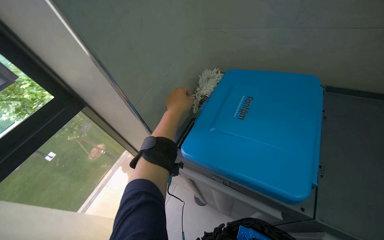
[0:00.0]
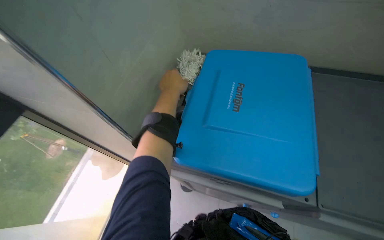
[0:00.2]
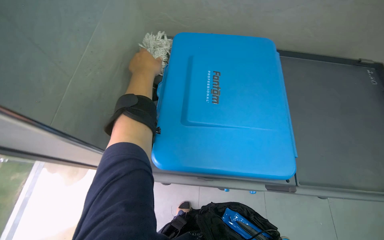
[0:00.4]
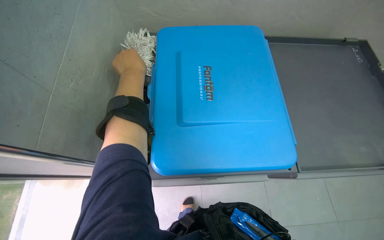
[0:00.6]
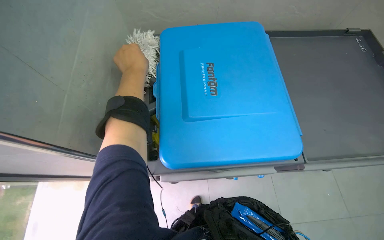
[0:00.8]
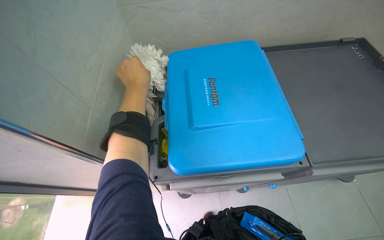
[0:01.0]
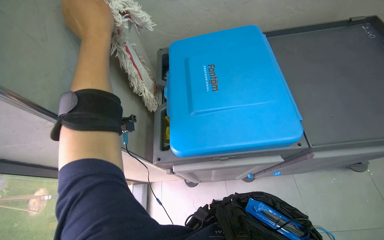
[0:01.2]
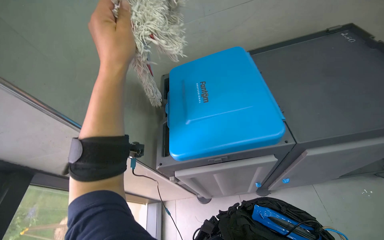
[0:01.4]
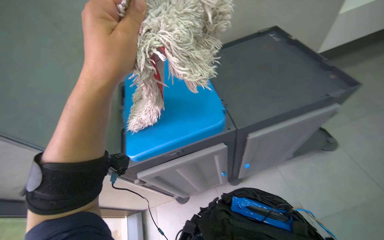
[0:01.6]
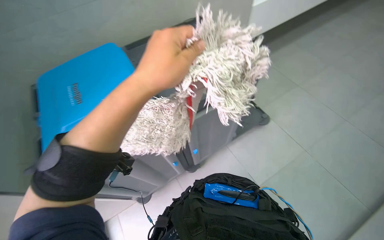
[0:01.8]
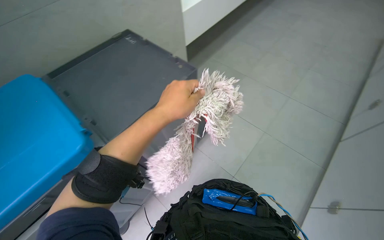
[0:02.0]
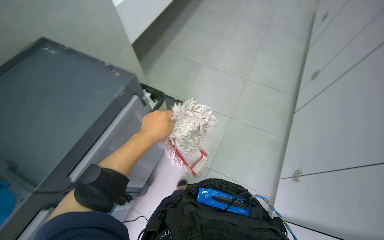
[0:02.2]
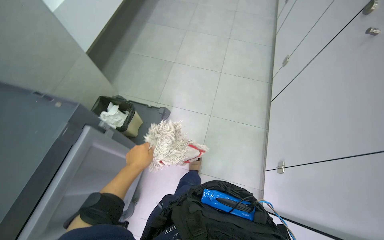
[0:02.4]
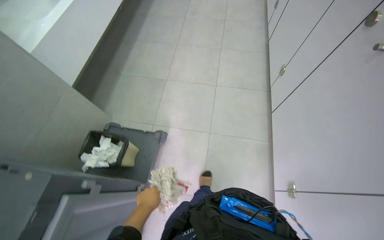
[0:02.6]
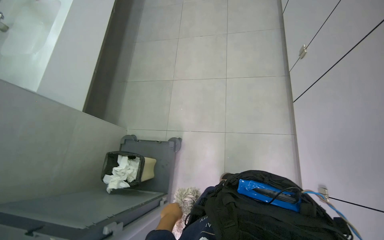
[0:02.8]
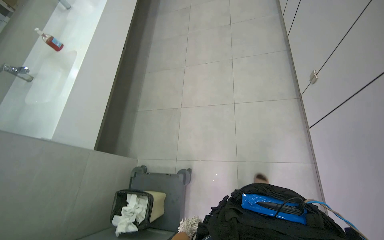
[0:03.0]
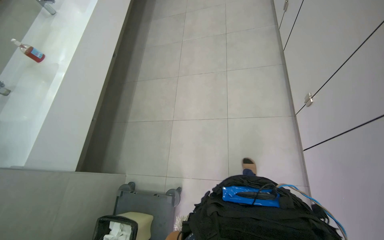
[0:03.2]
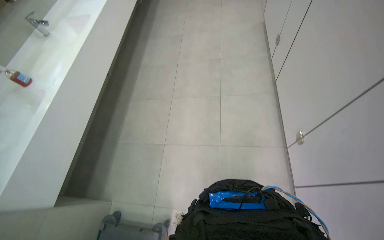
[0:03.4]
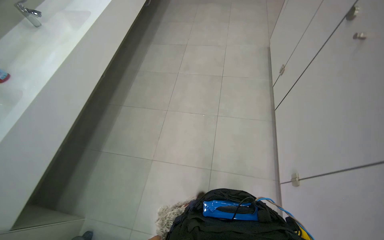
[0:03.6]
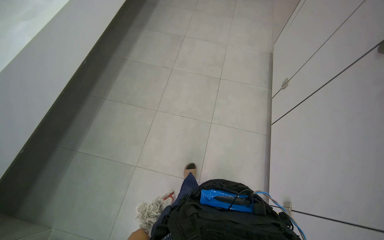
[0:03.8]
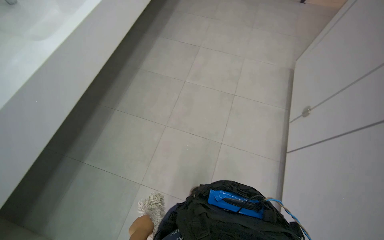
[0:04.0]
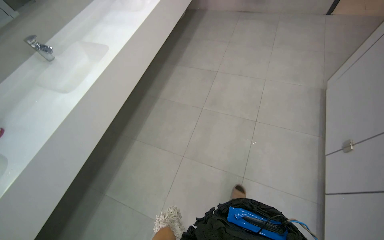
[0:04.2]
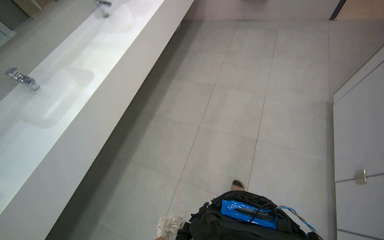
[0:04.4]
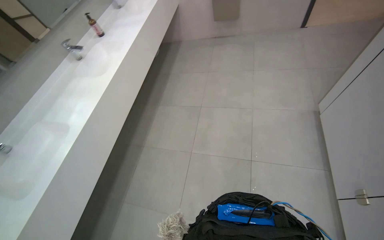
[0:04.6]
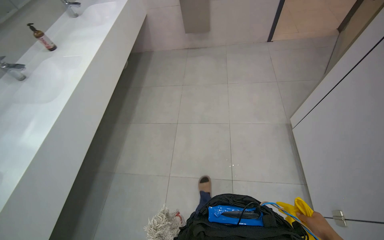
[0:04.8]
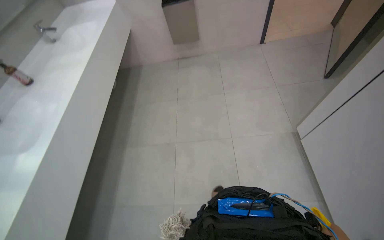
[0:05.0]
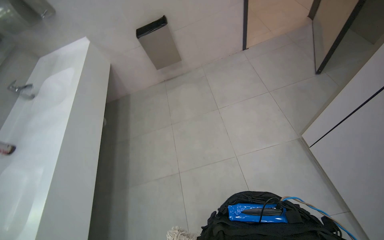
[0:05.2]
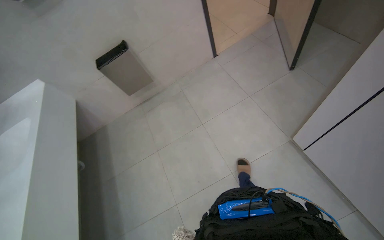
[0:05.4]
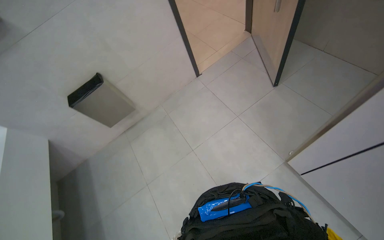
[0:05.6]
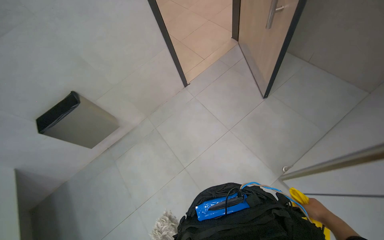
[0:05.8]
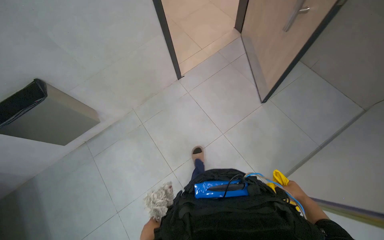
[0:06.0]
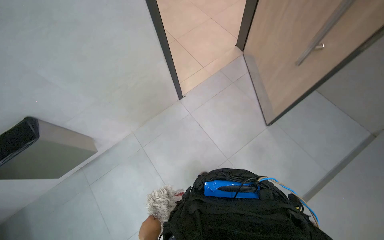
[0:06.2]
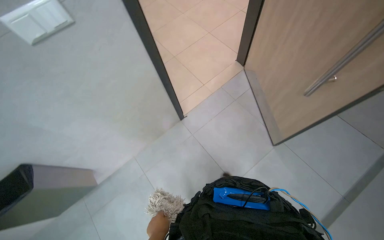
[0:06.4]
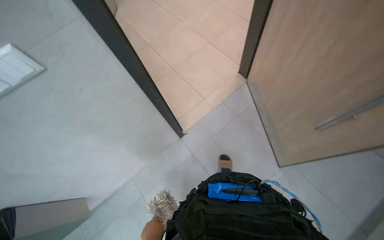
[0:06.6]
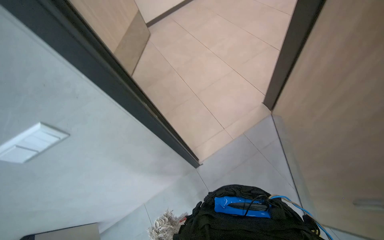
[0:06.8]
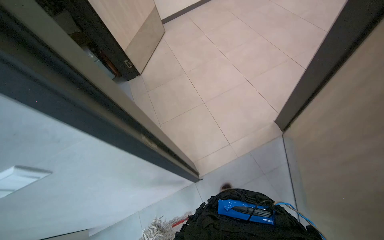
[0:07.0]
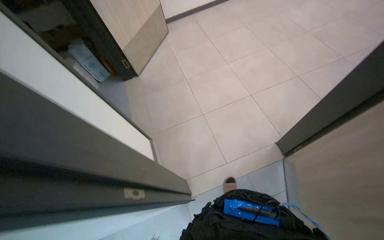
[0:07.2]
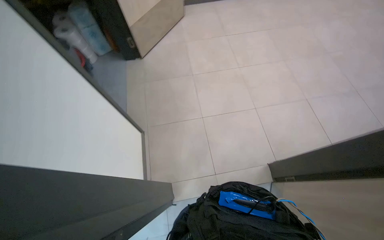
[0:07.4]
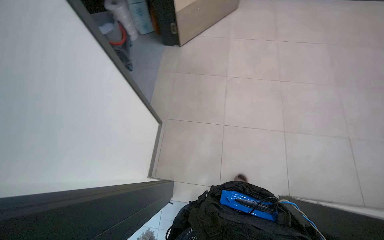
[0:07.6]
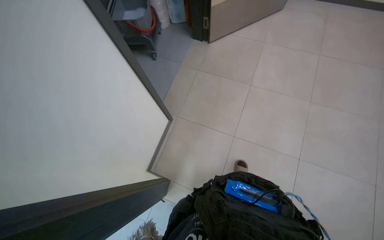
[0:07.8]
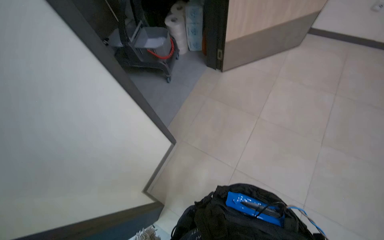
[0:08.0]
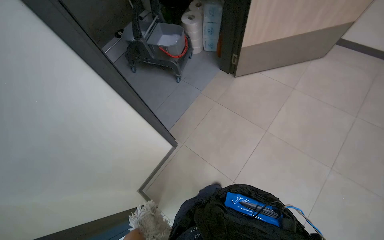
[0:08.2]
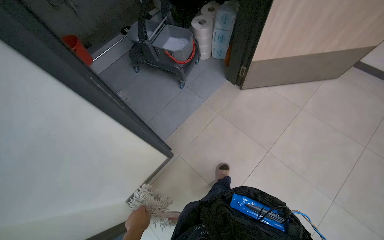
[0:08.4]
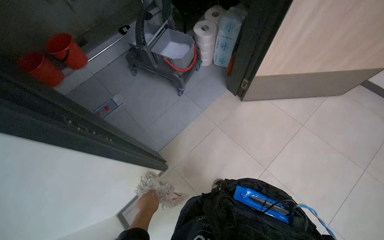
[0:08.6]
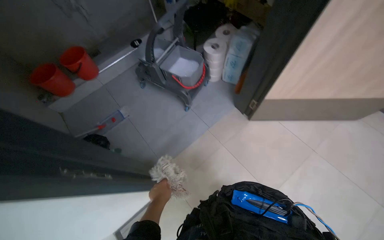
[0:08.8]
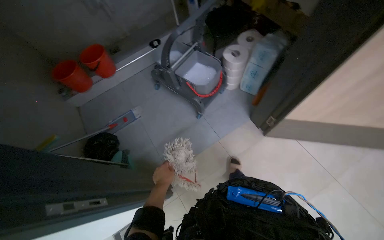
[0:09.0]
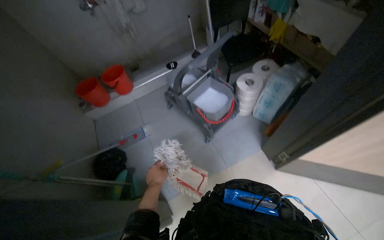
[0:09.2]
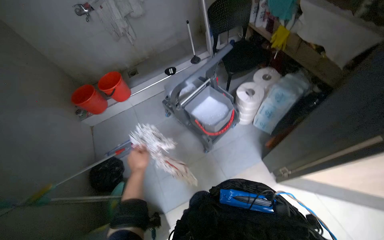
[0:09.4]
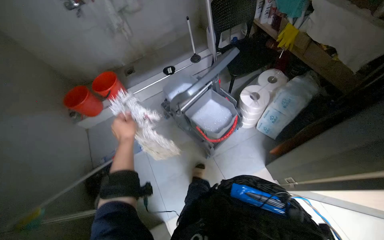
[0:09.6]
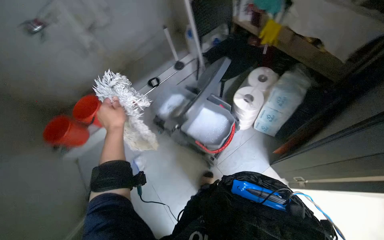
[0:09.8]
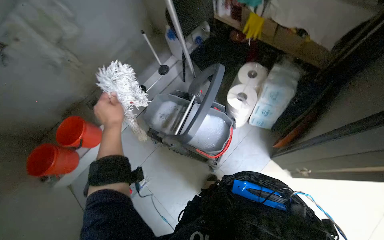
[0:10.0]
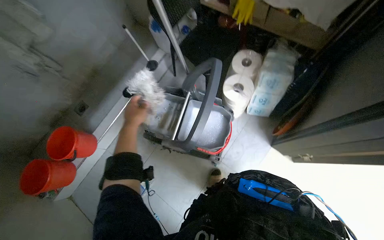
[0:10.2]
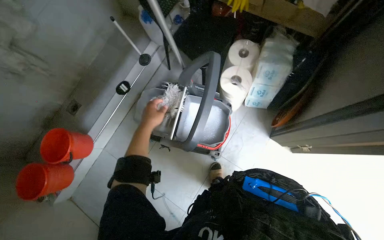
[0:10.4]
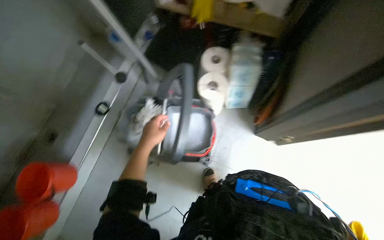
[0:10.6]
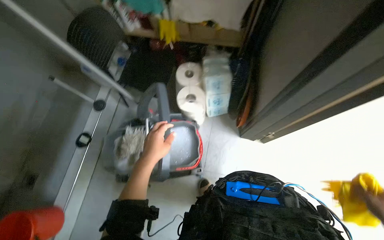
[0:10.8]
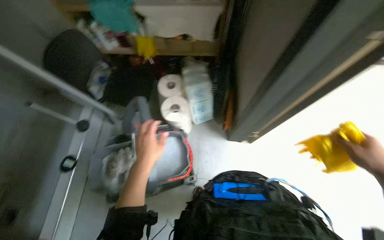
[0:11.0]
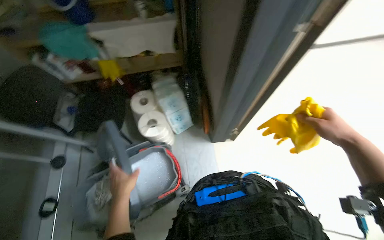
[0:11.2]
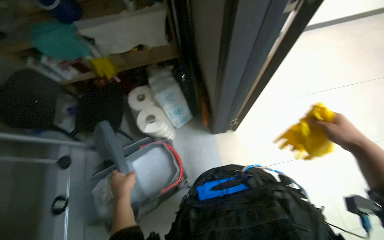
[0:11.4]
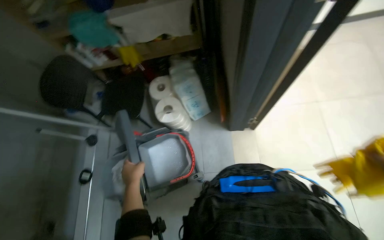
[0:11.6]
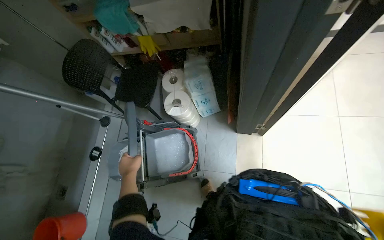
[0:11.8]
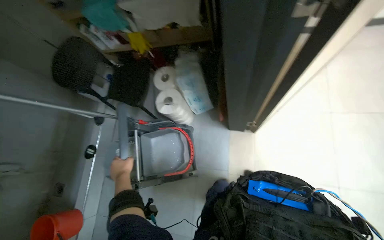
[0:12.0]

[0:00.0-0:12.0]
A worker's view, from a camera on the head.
Job: preparing cleaning supplies.
The whole recording: Preparing cleaning equipment. The worker fills the mop bucket with water, assembles the mop, and moves the cleaning cart.
0:00.0 to 0:01.6: The head rotates roughly 40 degrees to the right.
0:01.6 to 0:03.0: The scene rotates counterclockwise by some 25 degrees.
0:03.0 to 0:04.4: The view tilts roughly 20 degrees upward.
0:04.4 to 0:06.0: The wearer moves some 90 cm. The head turns to the right by approximately 55 degrees. The view tips upward by approximately 20 degrees.
0:06.0 to 0:07.6: The wearer moves roughly 70 cm. The scene rotates clockwise by approximately 50 degrees.
0:07.6 to 0:09.0: The camera is carried some 60 cm. The head rotates some 50 degrees to the left.
0:09.0 to 0:10.4: The wearer moves roughly 50 cm.
0:10.4 to 0:12.0: The scene turns about 30 degrees counterclockwise in the picture.

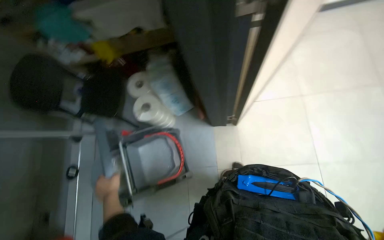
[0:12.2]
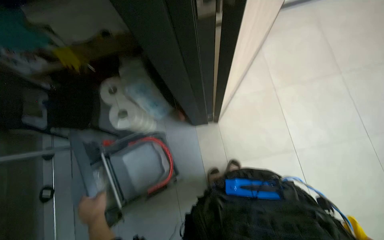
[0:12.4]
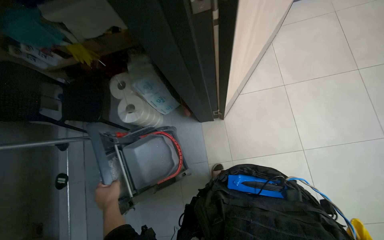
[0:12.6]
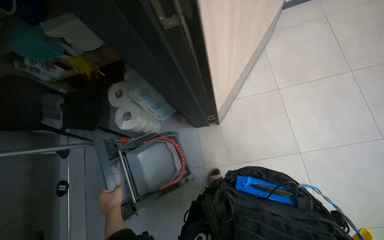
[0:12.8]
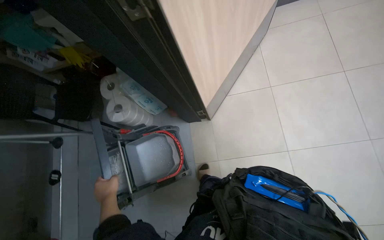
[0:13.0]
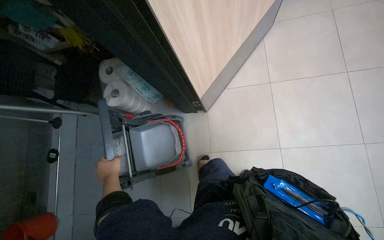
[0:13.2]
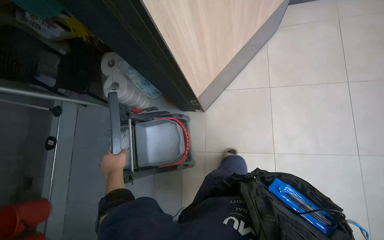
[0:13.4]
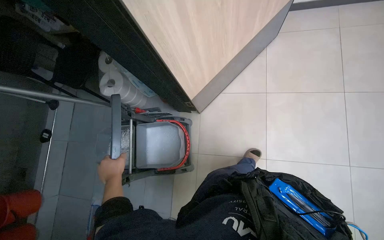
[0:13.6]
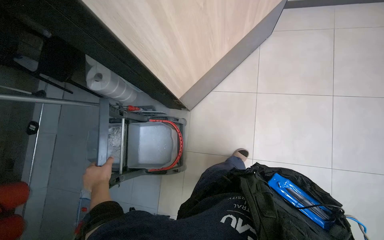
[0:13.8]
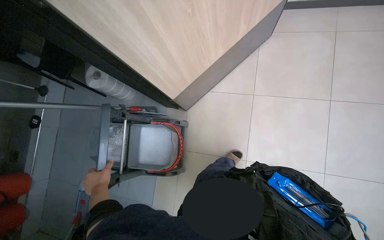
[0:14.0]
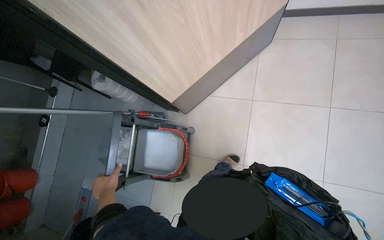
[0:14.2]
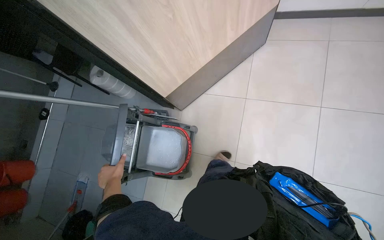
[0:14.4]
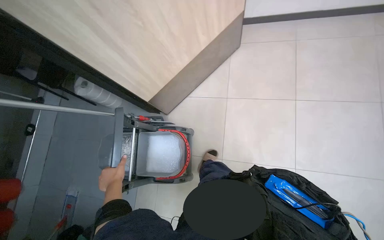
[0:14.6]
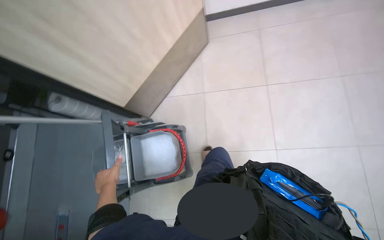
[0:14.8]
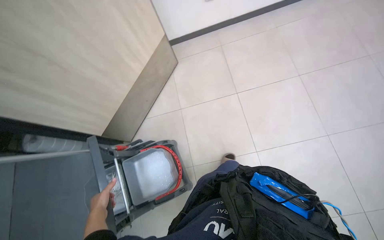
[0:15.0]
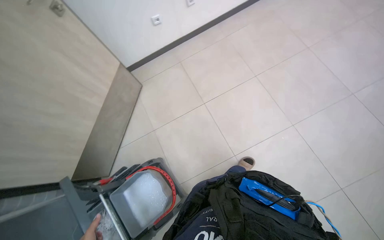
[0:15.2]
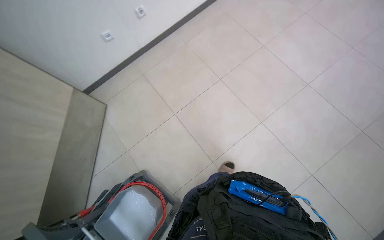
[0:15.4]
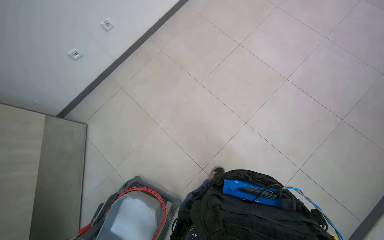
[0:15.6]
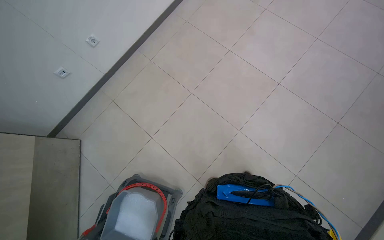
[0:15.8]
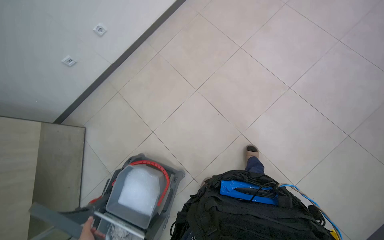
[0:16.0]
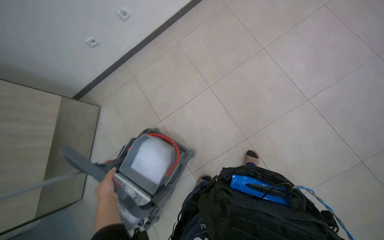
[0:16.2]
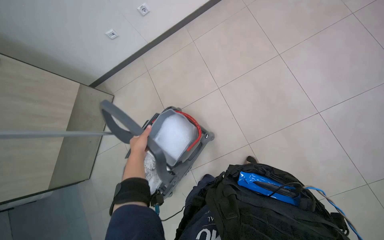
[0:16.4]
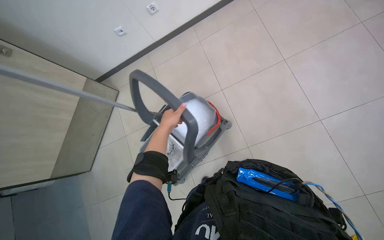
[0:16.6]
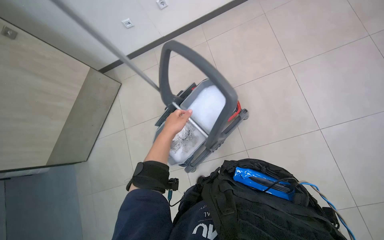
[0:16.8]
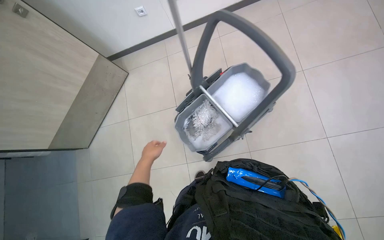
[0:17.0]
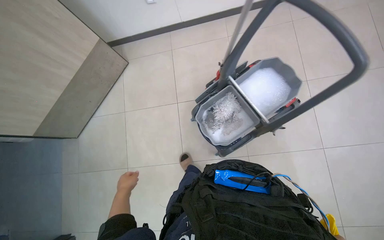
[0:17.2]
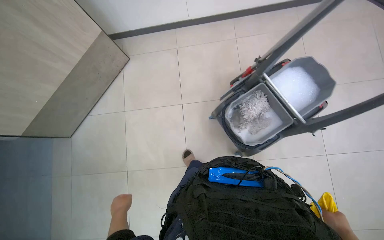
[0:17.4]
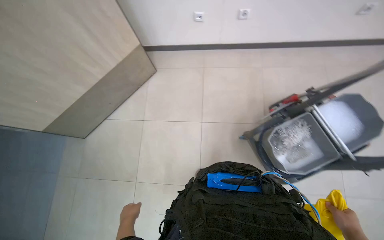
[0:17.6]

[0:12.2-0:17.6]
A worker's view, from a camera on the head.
Job: preparing cleaning supplies.
The whole recording: Preparing cleaning equipment. The worker fills the mop bucket with water, assembles the mop, and moves the cleaning cart.
0:13.6 to 0:15.0: The wearer looks about 20 degrees further to the right.
0:15.0 to 0:16.2: The wearer looks about 30 degrees further to the right.
0:16.2 to 0:17.6: The wearer moves to the left, some 40 cm. Everything in view rotates about 35 degrees clockwise.

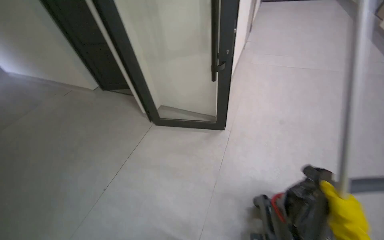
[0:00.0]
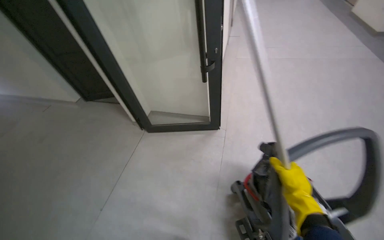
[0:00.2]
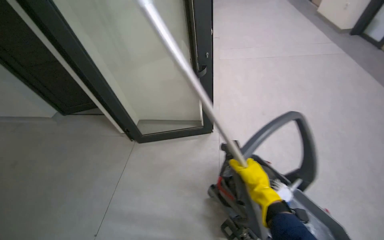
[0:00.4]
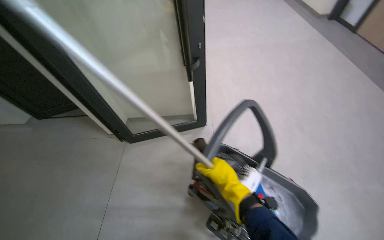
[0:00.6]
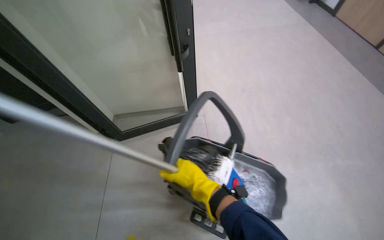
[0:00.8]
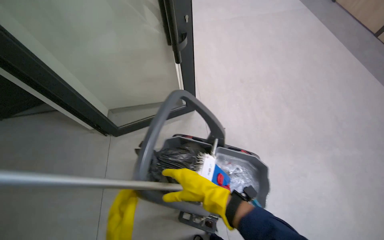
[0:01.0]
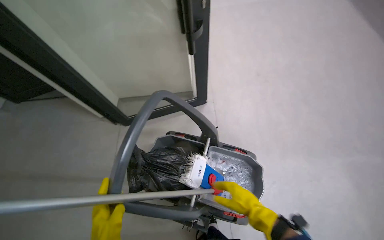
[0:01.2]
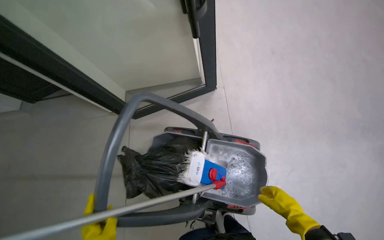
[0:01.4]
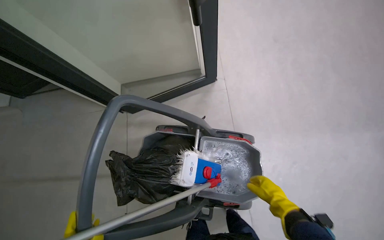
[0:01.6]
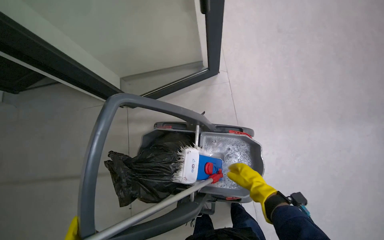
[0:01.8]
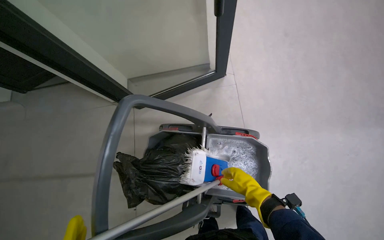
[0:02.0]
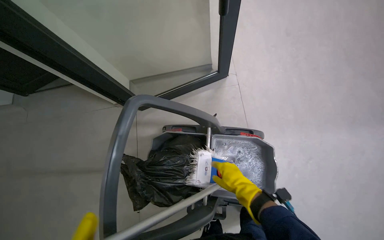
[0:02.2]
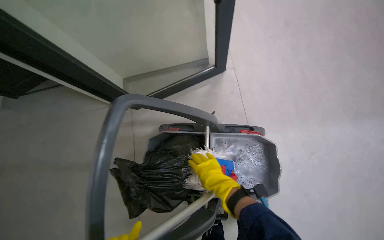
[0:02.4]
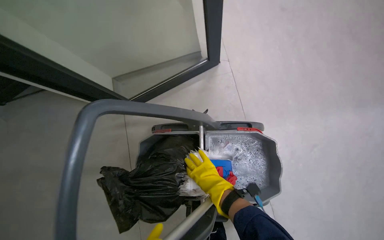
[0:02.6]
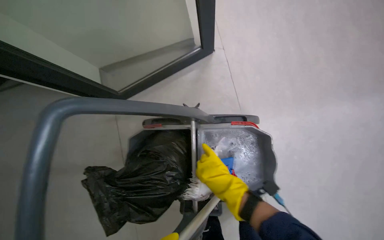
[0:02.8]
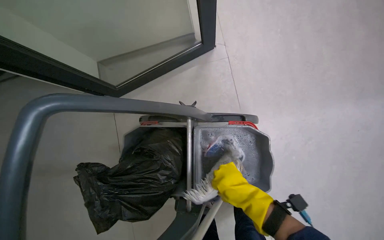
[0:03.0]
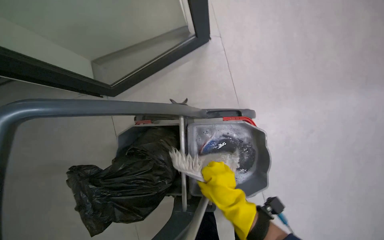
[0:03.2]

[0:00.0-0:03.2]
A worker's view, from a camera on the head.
Job: preparing cleaning supplies.
The whole recording: Cleaning mop head. The worker cleans and wrings the mop head in the cleaning bucket.
0:00.0 to 0:01.6: The head travels some 50 cm. The camera pitches downward, by roughly 25 degrees.
0:01.6 to 0:03.2: The view tips downward by roughly 15 degrees. The right hand shifts some 10 cm to the left.
